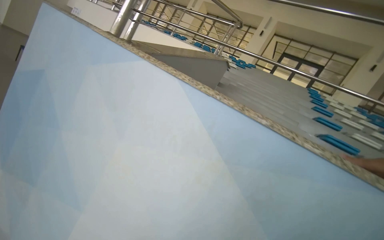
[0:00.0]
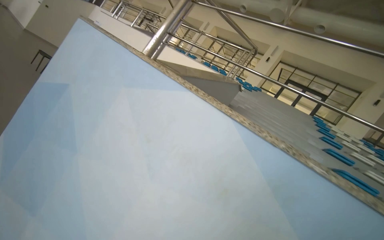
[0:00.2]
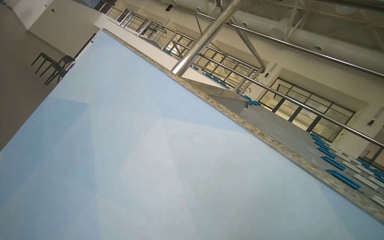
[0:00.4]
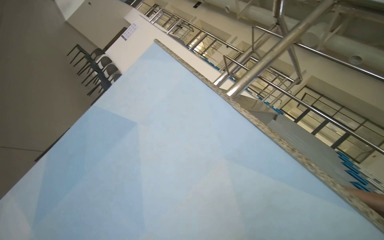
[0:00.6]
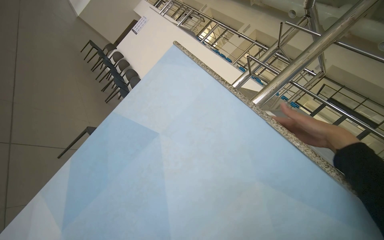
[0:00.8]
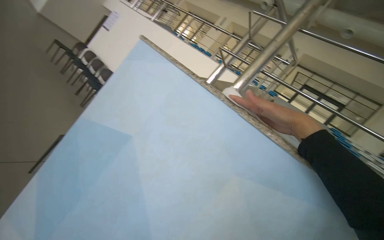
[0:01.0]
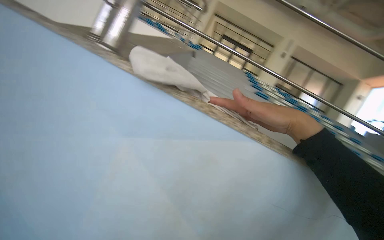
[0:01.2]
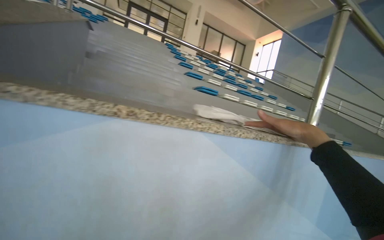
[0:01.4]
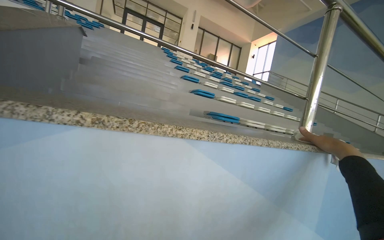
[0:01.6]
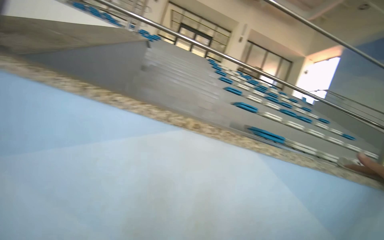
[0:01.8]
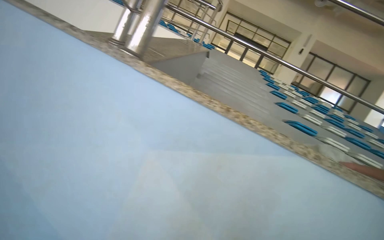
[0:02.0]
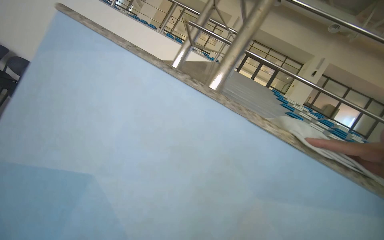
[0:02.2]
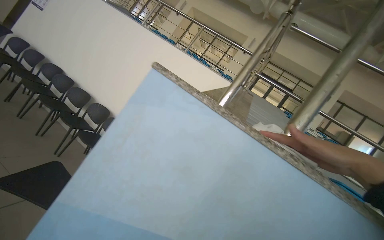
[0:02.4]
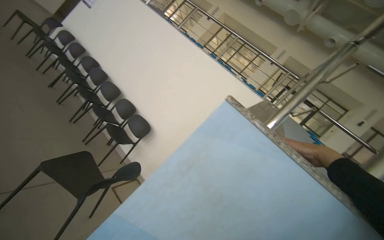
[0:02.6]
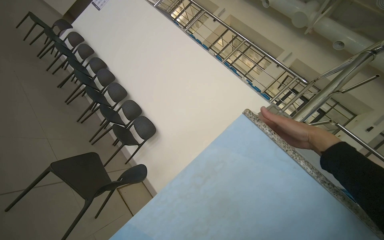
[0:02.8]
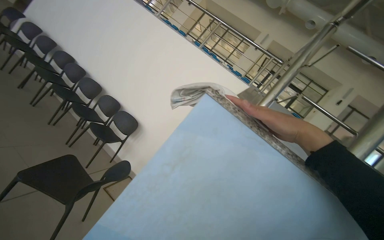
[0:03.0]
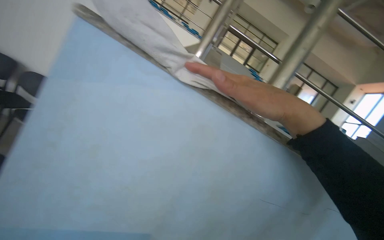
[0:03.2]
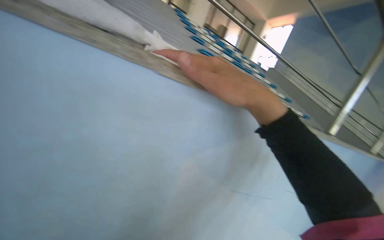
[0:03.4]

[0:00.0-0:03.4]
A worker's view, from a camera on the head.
Job: wiping surfaces.
The whole recording: Wiping ledge in pool area. The worker wipes the top of a low wall or ledge in the swimming pool area.
0:00.0 to 0:01.6: The camera travels approximately 60 cm. The wearer looks about 45 degrees further to the right. The camera pitches downward, by about 15 degrees.

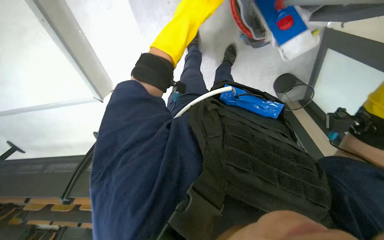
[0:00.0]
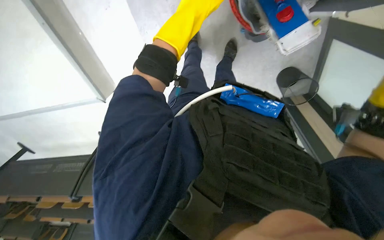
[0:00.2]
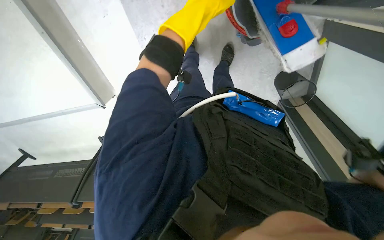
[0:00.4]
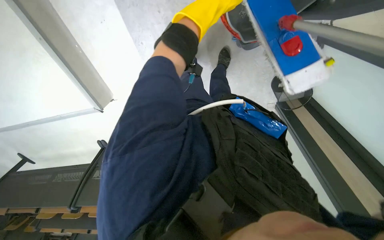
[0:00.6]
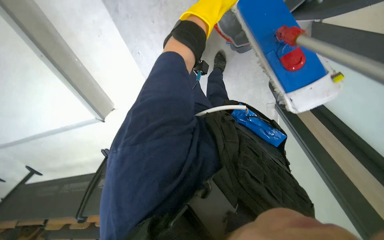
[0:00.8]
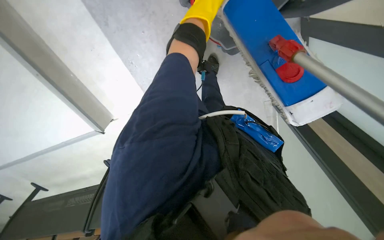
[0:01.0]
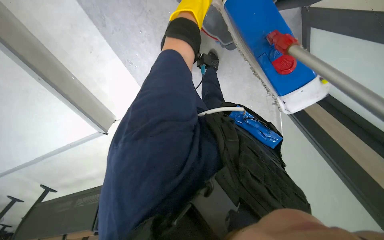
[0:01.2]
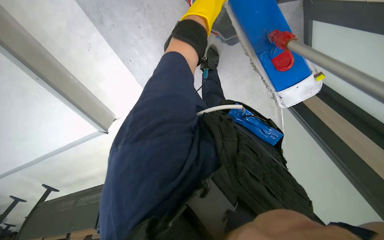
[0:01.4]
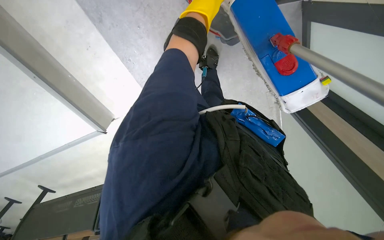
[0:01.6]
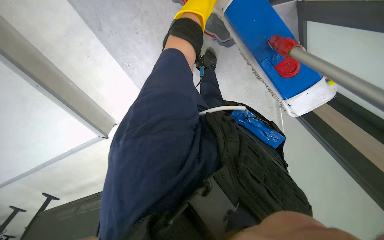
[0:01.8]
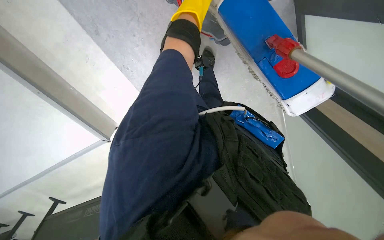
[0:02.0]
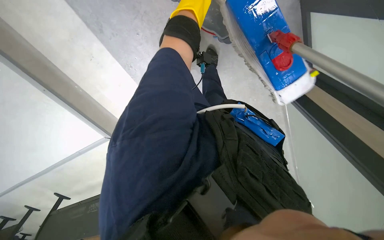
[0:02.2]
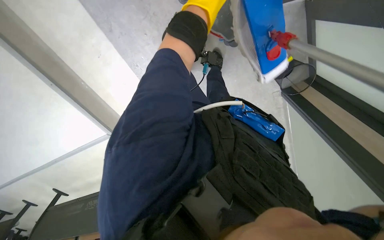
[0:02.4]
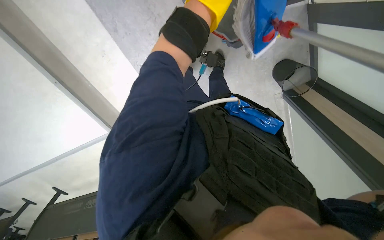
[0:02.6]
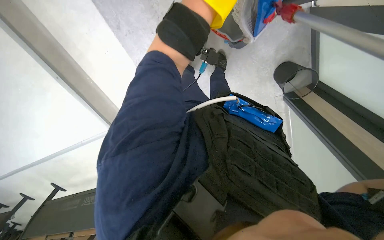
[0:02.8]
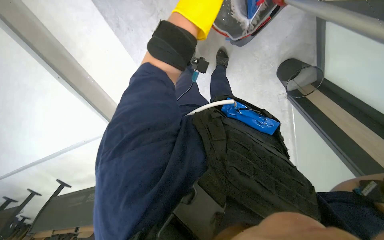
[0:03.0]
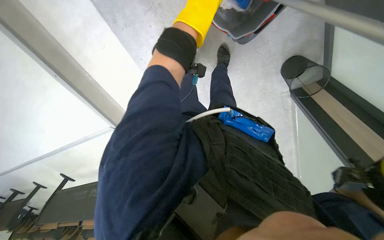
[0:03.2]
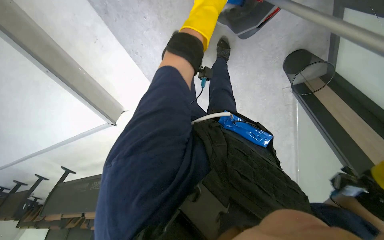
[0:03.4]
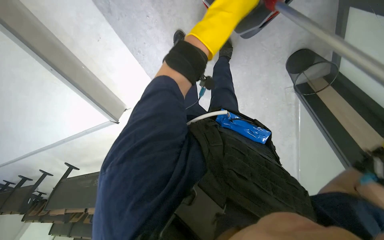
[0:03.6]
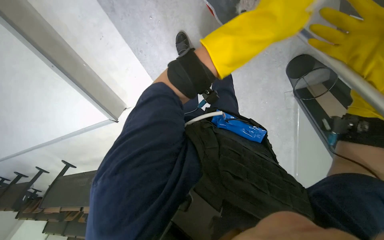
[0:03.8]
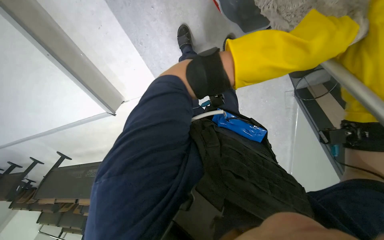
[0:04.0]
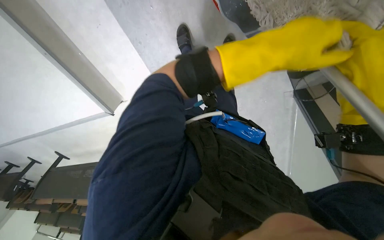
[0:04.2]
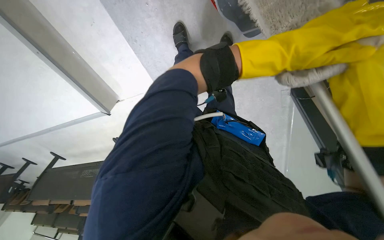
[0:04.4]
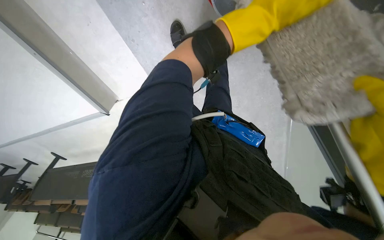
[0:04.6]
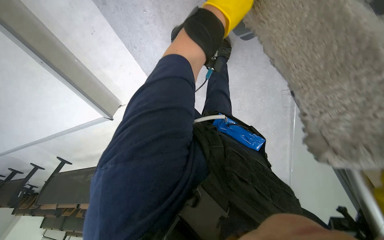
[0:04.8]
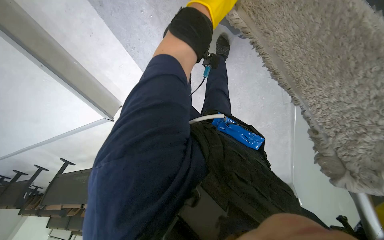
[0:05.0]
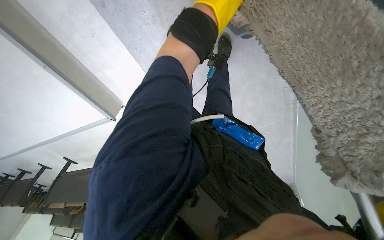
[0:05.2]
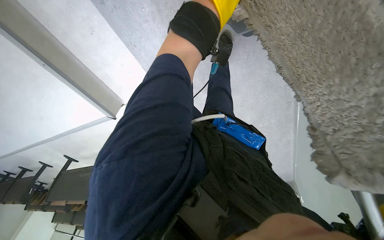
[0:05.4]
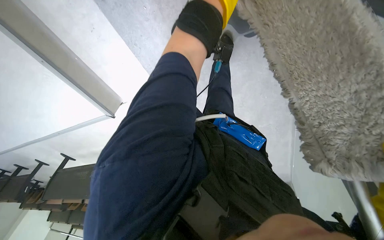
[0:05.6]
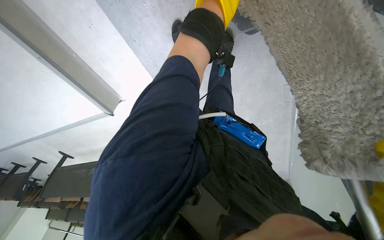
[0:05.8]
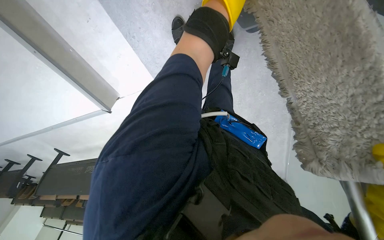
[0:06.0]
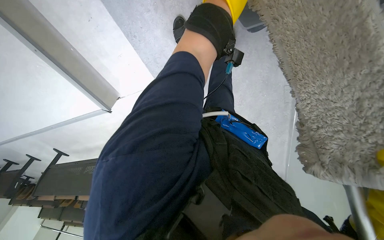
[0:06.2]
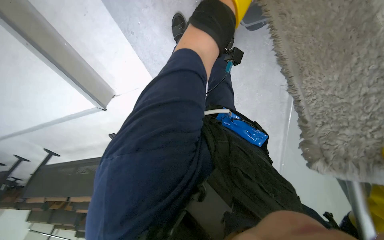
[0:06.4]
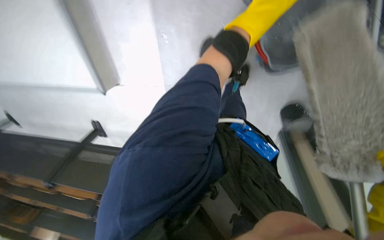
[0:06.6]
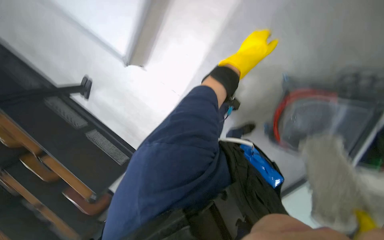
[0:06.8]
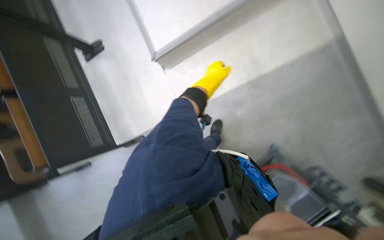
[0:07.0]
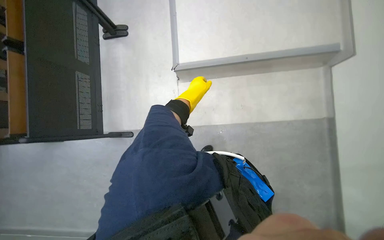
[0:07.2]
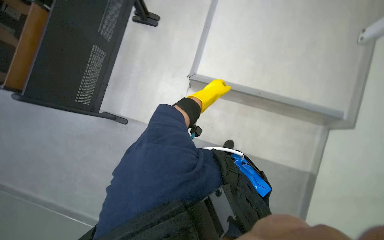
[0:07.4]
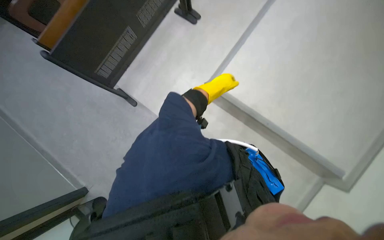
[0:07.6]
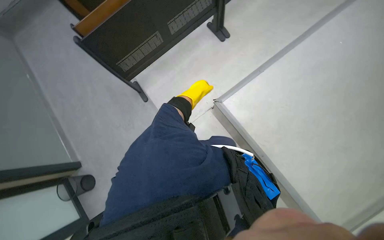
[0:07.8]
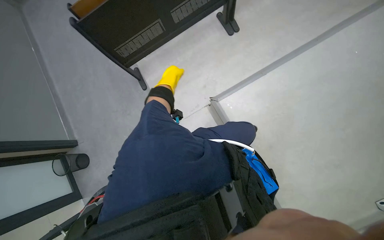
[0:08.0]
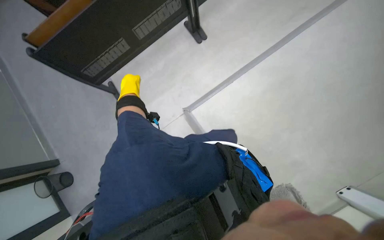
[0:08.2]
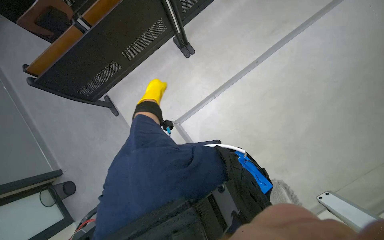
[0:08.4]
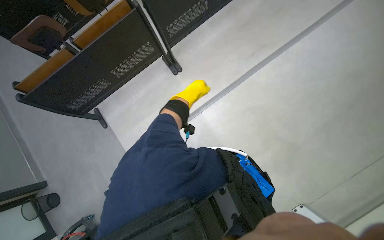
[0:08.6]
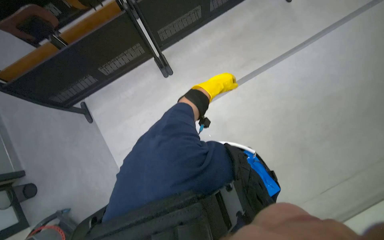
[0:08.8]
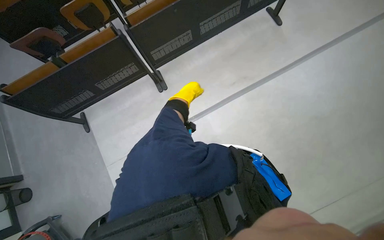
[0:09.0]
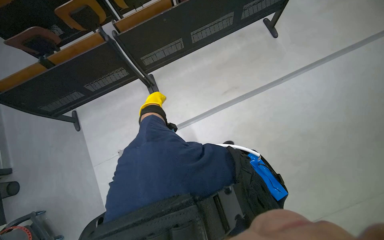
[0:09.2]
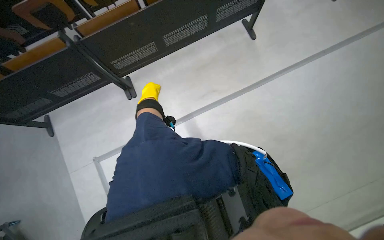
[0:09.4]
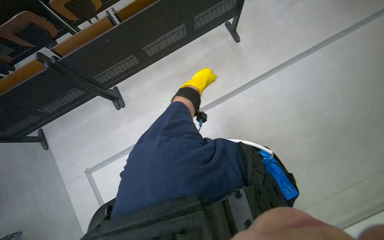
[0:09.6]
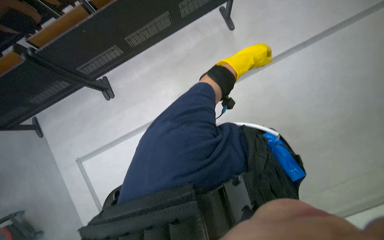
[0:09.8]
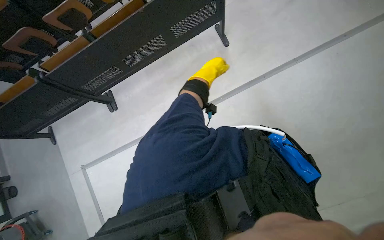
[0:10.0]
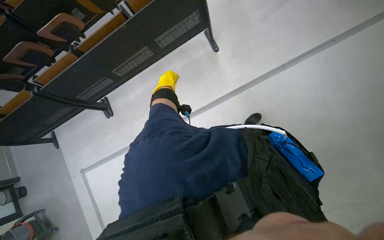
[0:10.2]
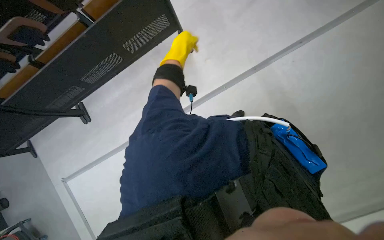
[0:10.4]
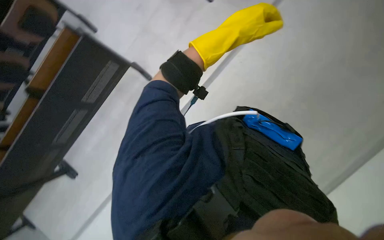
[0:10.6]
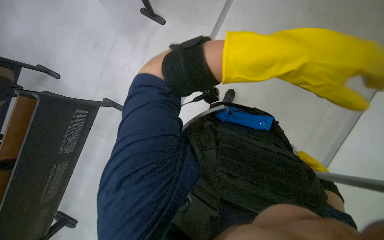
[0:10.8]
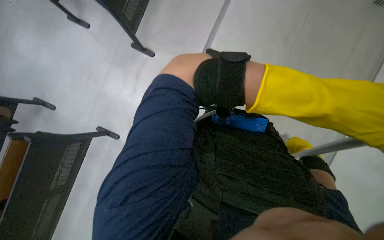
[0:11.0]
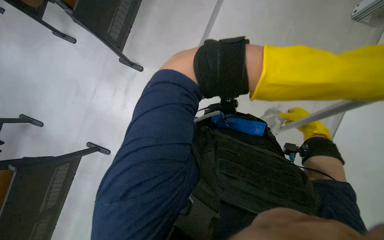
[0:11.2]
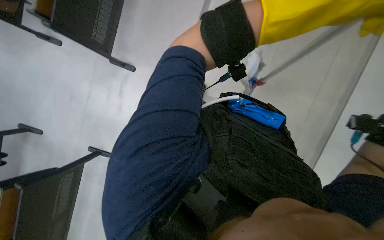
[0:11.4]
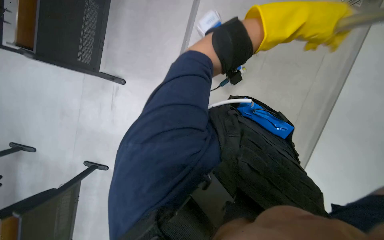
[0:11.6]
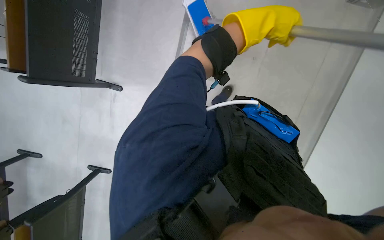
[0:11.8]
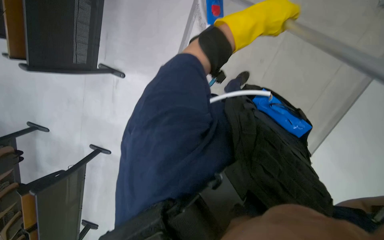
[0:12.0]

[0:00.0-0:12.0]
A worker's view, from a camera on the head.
Job: mopping floor.
The whole recording: Mopping classroom floor. The worker mops the classroom floor with a long-handled mop.
0:06.0 to 0:07.6: The camera is carried approximately 40 cm. The wearer's head swings approximately 30 degrees to the left.
0:09.0 to 0:10.4: The camera travels some 1 m.
0:10.4 to 0:12.0: The scene rotates counterclockwise by about 30 degrees. The left hand is displaced to the right by some 40 cm.

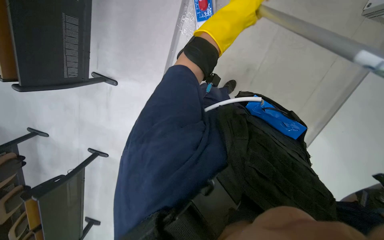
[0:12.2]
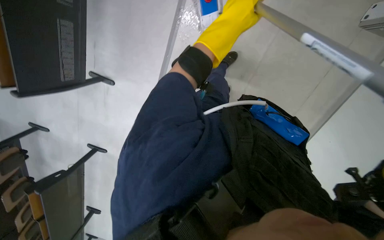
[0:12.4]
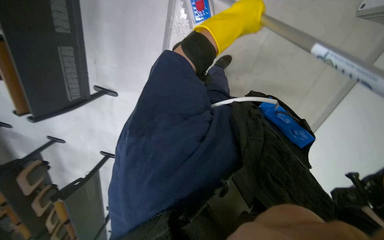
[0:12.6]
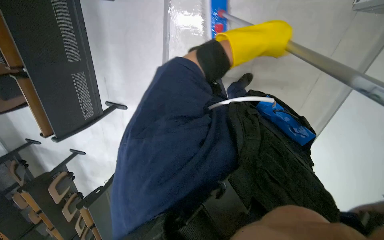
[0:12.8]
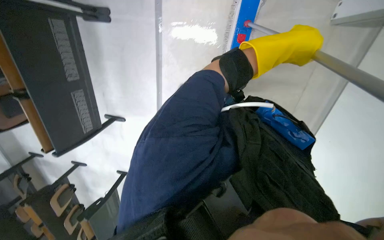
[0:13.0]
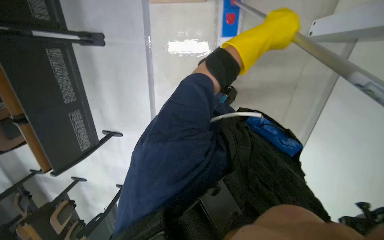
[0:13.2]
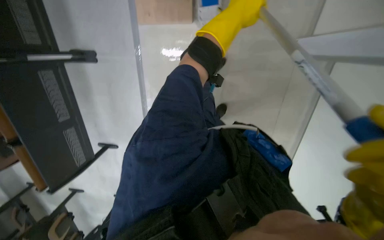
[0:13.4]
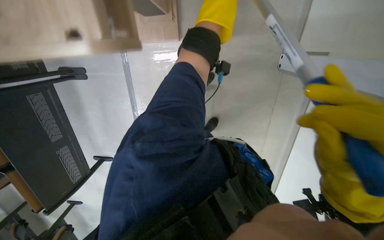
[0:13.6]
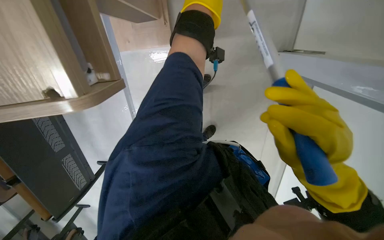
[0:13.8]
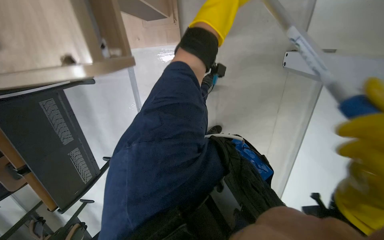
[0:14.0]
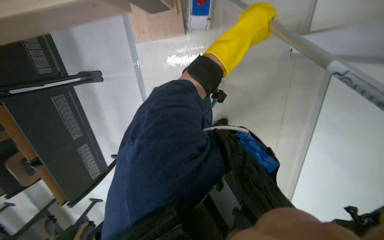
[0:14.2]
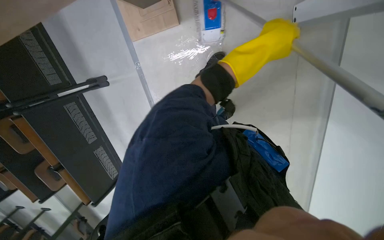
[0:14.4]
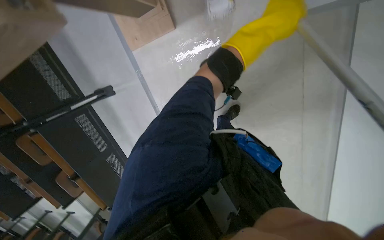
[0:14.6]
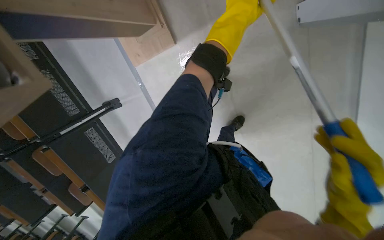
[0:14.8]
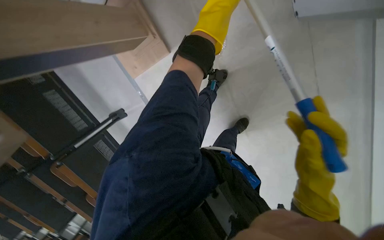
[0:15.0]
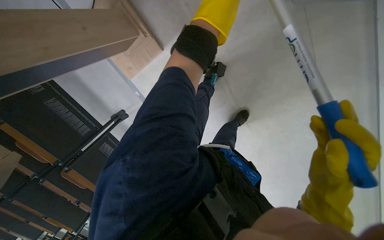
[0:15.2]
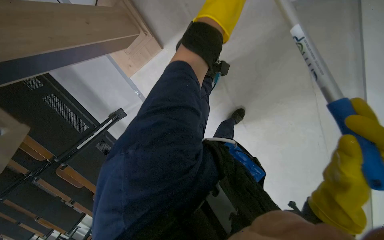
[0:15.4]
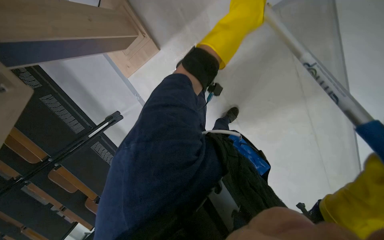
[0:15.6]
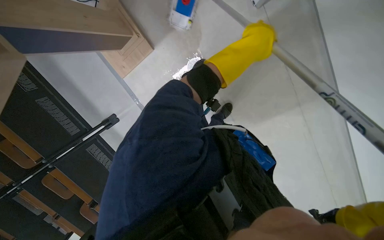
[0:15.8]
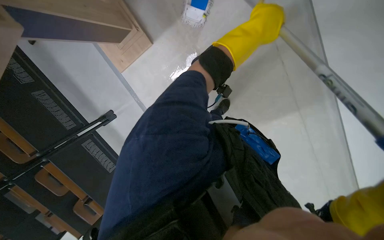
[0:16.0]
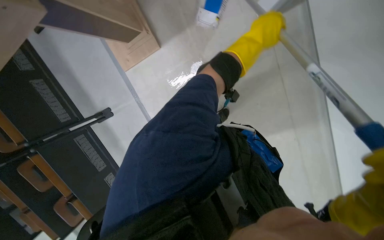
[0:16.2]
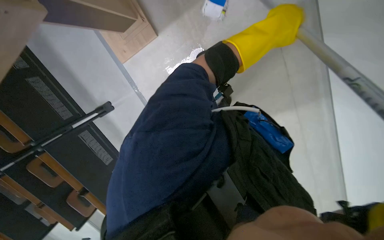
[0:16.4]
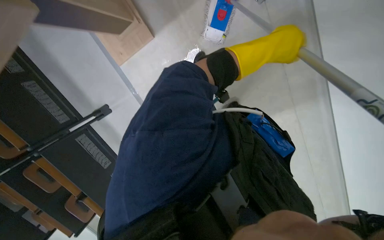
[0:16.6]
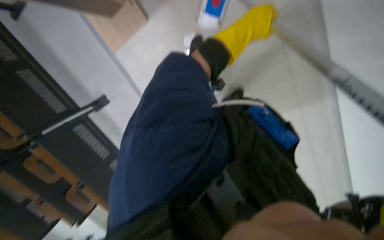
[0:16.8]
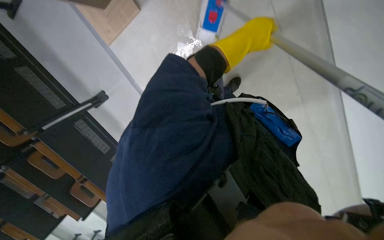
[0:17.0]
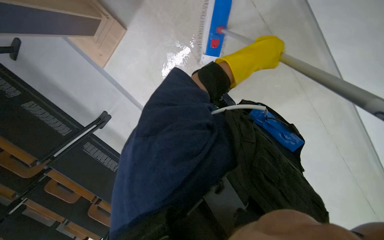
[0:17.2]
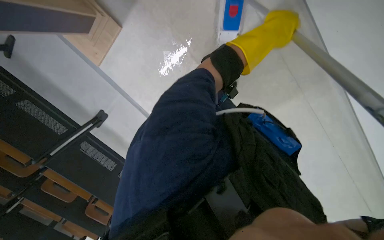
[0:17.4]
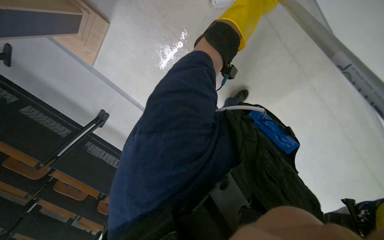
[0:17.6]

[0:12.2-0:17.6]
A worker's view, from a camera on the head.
Job: mopping floor.
The whole recording: Mopping classroom floor. The worker mops the classroom floor with a long-handled mop.
0:12.2 to 0:13.6: The view tips upward by approximately 20 degrees.
0:13.6 to 0:15.0: The camera is aimed roughly 20 degrees further to the left. The left hand travels farther from the camera and up the picture by approximately 20 cm.
0:15.0 to 0:16.2: The left hand goes some 25 cm down the picture and nearer to the camera.
